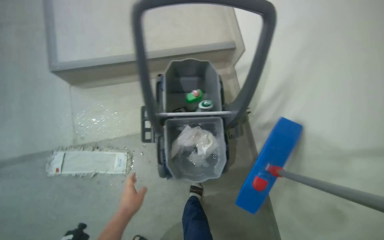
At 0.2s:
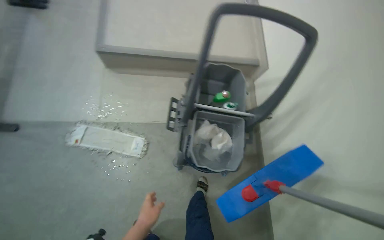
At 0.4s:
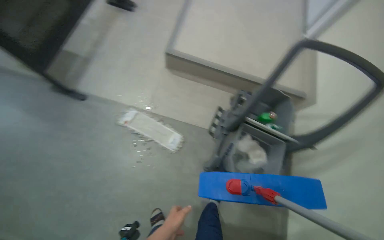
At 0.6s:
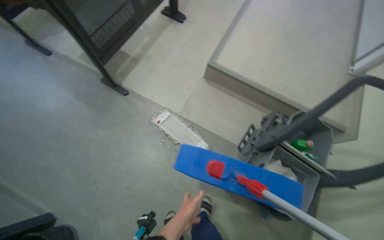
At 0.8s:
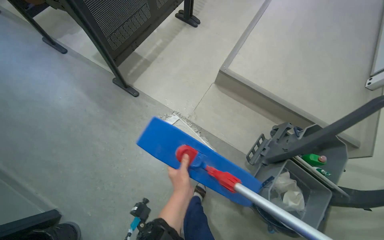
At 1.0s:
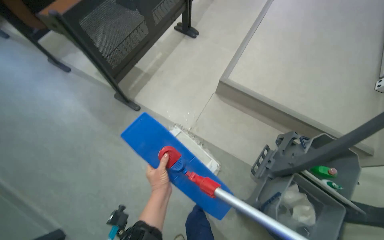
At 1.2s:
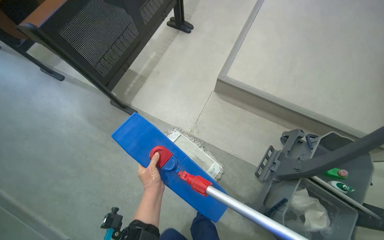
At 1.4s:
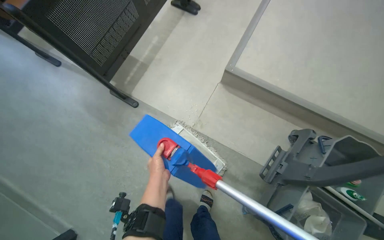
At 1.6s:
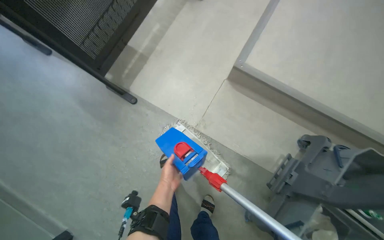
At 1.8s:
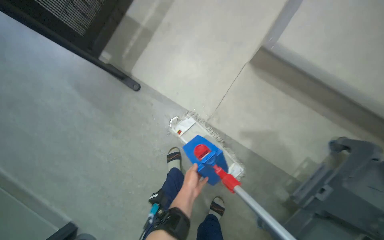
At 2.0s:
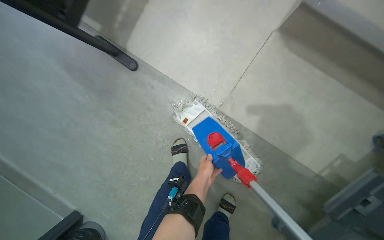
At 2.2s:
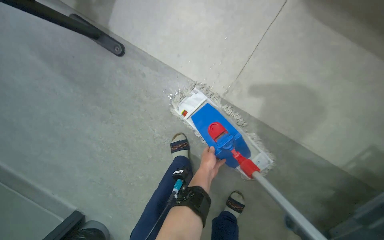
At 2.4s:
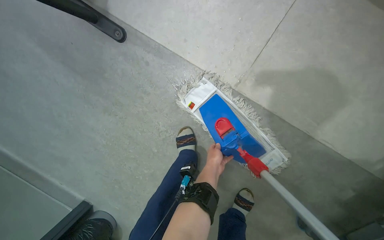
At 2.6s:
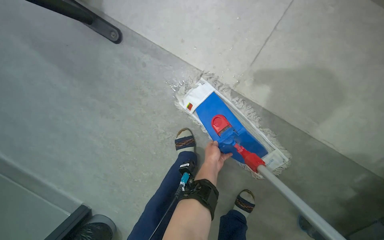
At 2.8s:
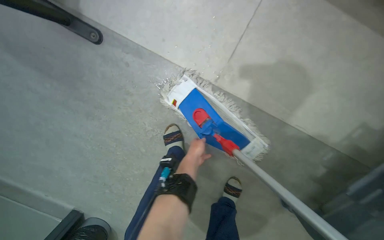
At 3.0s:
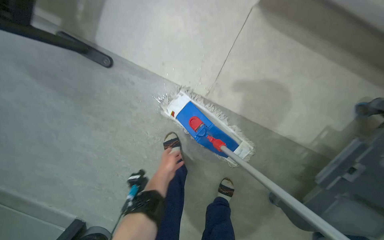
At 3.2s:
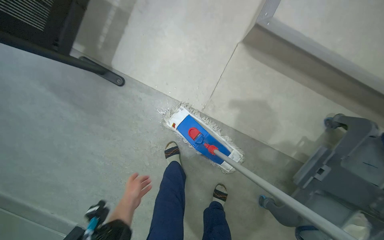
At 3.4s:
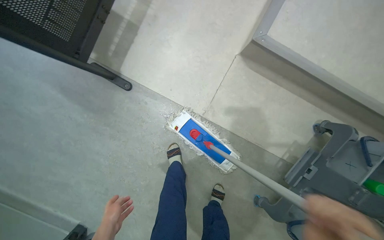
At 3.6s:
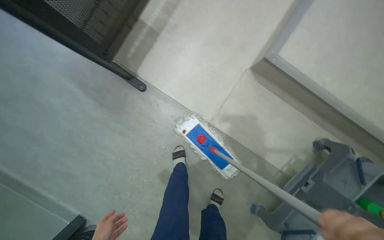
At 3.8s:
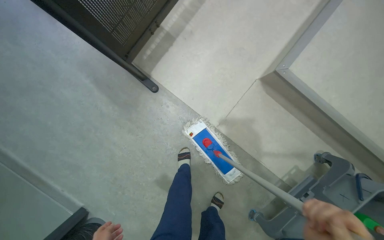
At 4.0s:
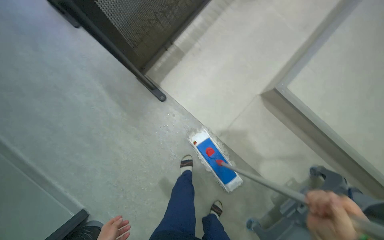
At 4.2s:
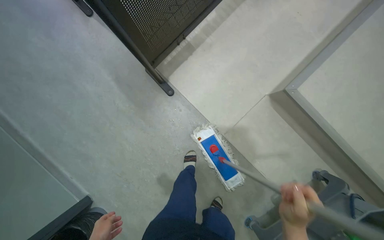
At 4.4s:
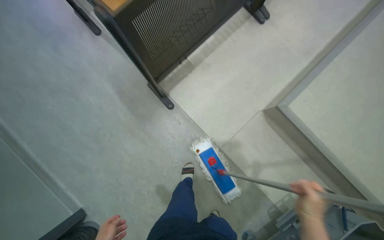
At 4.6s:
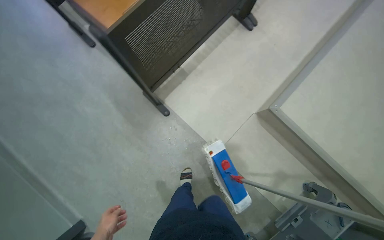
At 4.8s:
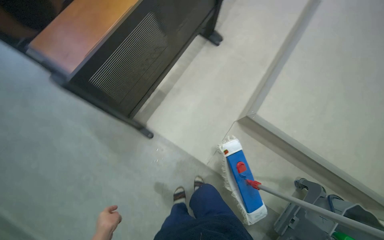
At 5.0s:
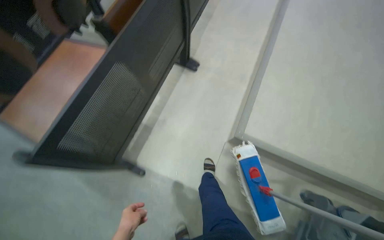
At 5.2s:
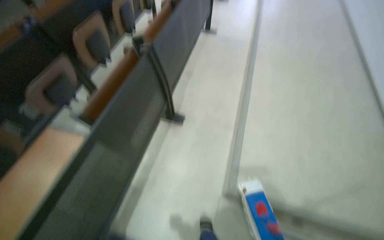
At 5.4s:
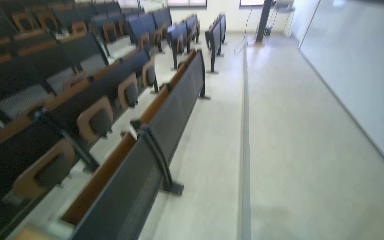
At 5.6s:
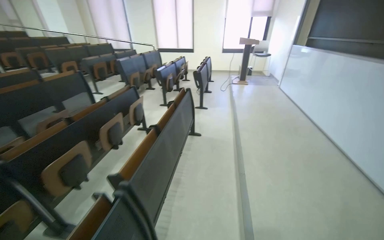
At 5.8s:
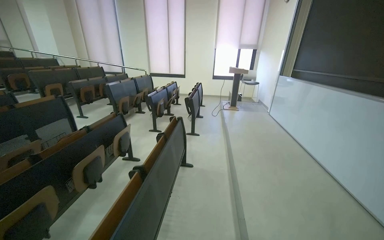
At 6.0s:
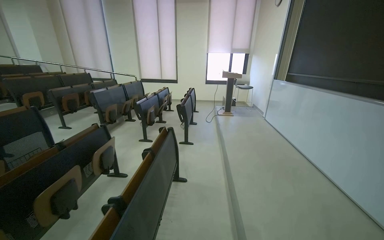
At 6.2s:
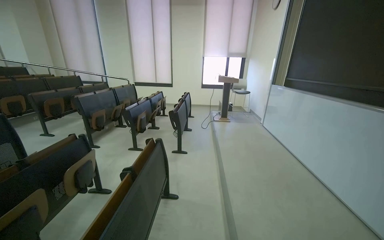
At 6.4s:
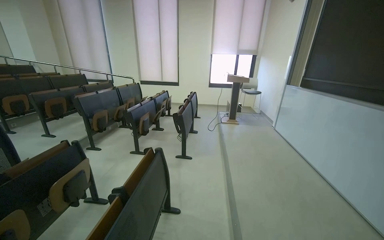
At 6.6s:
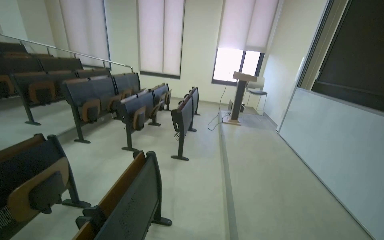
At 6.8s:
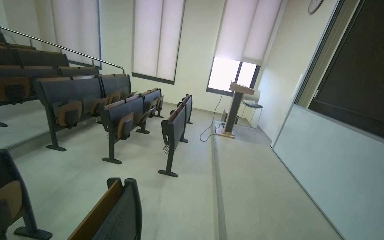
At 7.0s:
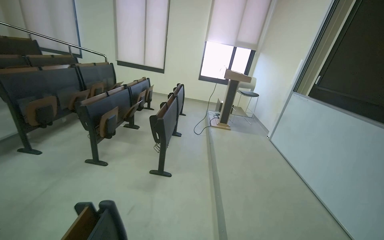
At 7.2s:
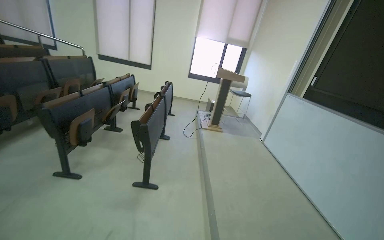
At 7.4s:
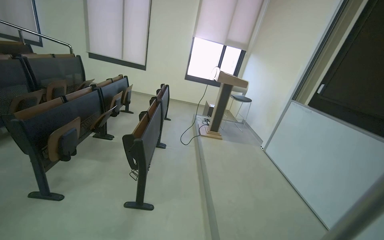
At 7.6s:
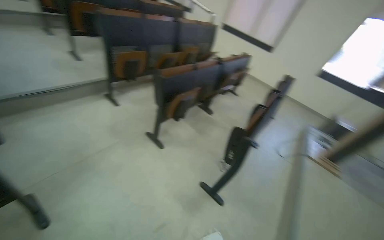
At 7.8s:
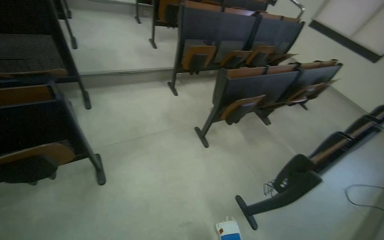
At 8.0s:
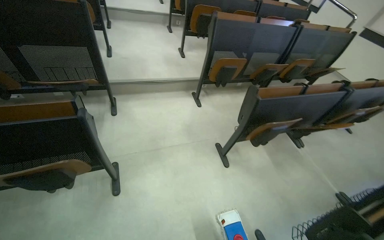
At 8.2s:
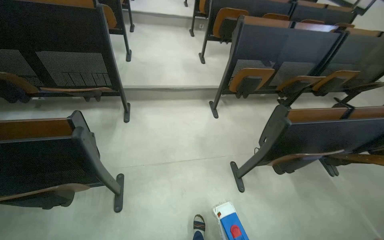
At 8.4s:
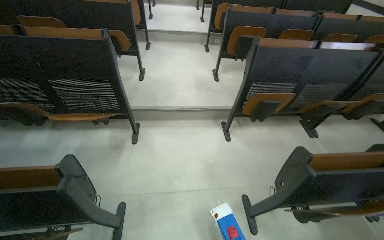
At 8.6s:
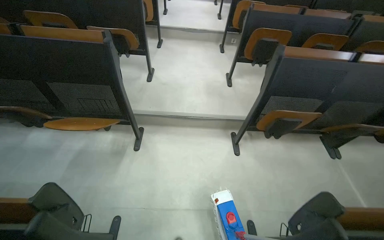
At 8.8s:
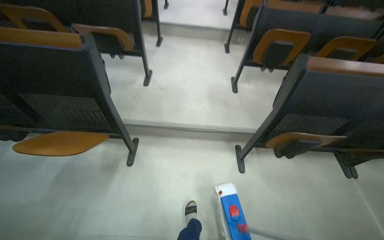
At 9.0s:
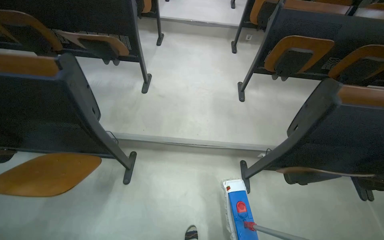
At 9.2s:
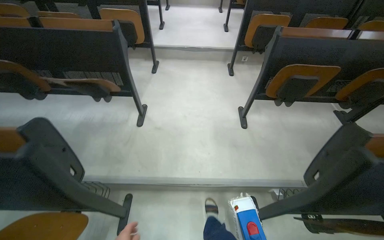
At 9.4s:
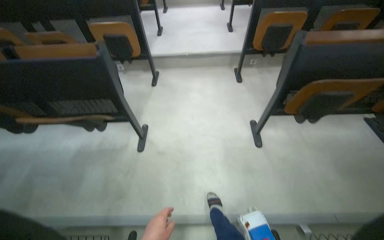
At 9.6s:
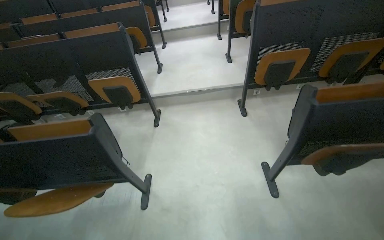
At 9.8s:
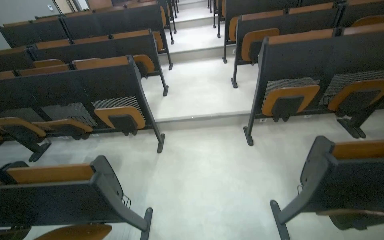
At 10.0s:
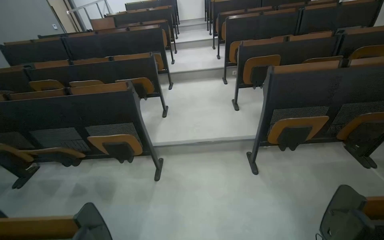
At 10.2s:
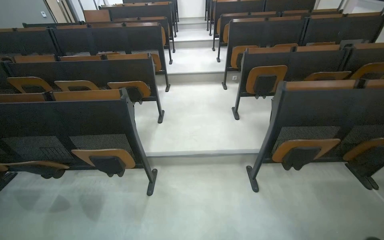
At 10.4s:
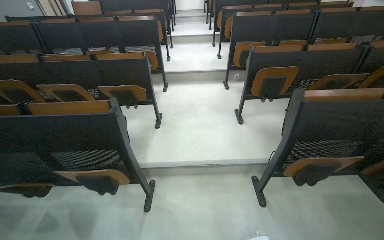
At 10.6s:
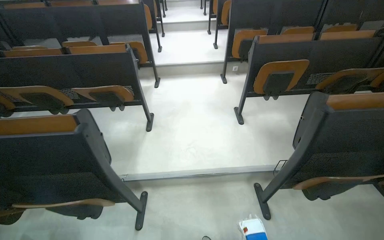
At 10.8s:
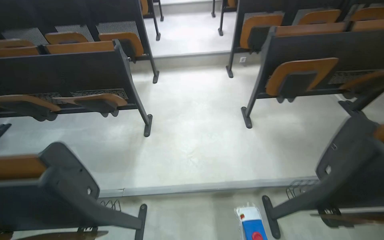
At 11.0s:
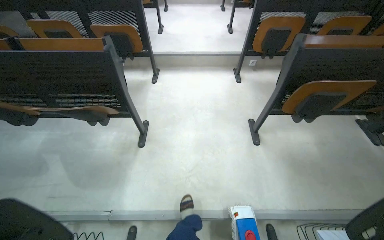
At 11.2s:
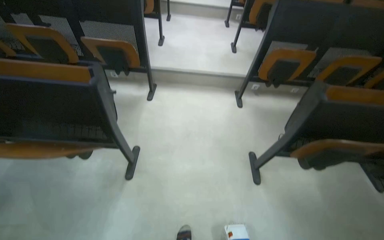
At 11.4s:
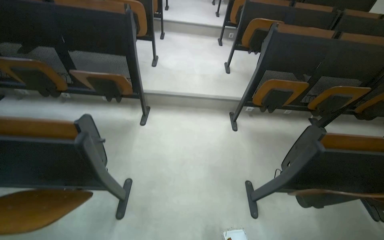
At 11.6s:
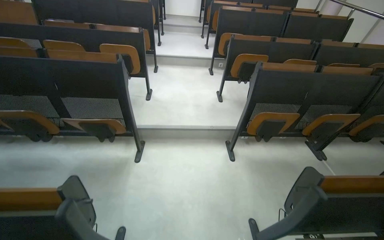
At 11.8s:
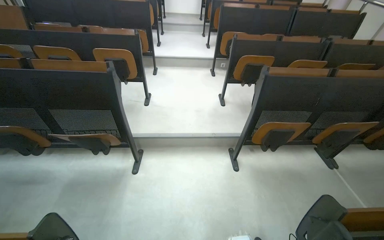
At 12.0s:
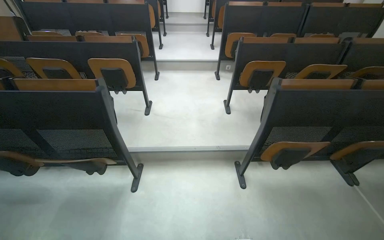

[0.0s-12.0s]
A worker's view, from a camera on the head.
Job: mopping floor.
The whole recording: Mopping lecture hall floor. The worker mops the floor in the lecture hall, moving the mop between rows of seats.
0.0s to 1.6s: The wearer moves roughly 70 cm. The wearer's head swings about 40 degrees to the left.
1.6s to 3.0s: The camera travels about 40 cm. The view tilts approximately 20 degrees downward.
3.0s to 4.4s: The head travels some 50 cm. The view tips upward by approximately 15 degrees.
4.4s to 6.0s: The camera travels some 1 m. The head rotates approximately 40 degrees to the right. The wearer looks some 70 degrees further upward.
6.0s to 7.6s: The head travels about 2 m.
9.0s to 10.4s: The camera travels some 1.5 m. The wearer looks approximately 15 degrees further upward.
10.4s to 12.0s: The camera is carried approximately 1.5 m.

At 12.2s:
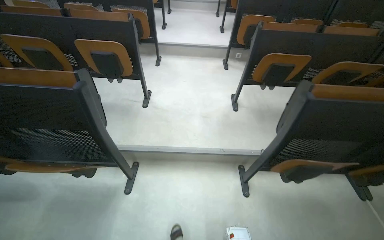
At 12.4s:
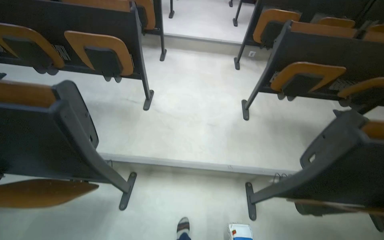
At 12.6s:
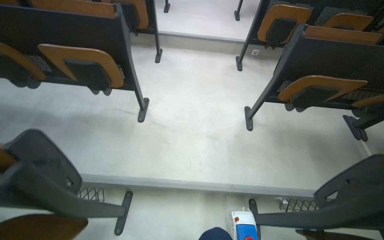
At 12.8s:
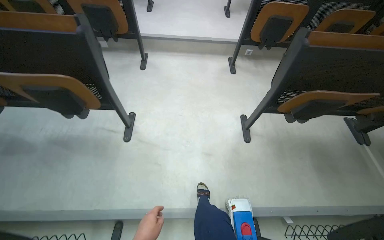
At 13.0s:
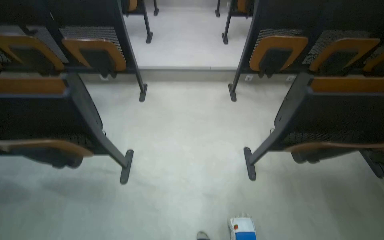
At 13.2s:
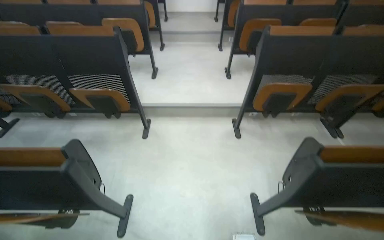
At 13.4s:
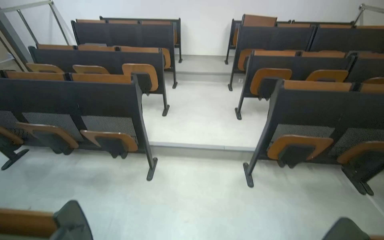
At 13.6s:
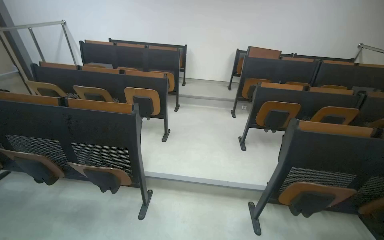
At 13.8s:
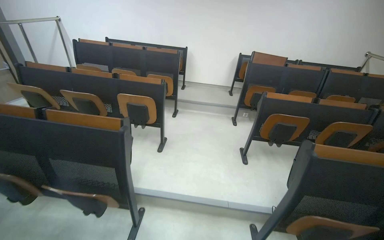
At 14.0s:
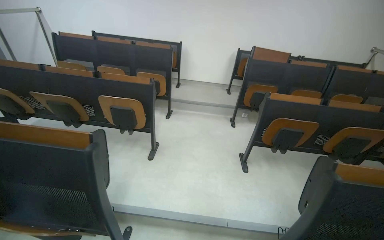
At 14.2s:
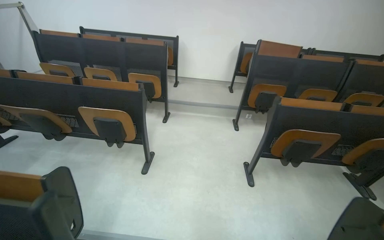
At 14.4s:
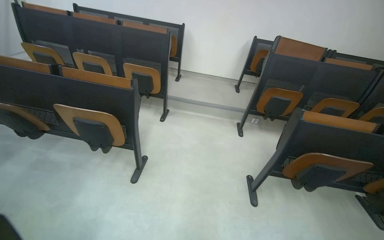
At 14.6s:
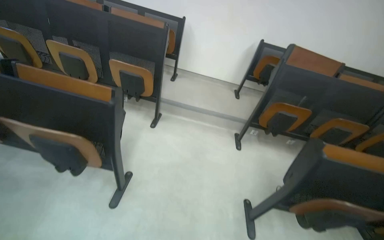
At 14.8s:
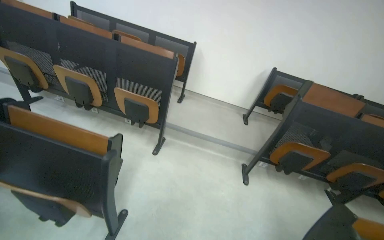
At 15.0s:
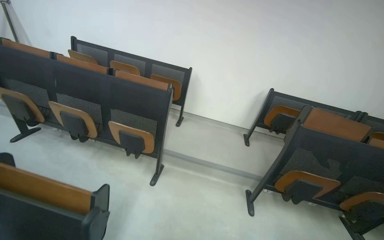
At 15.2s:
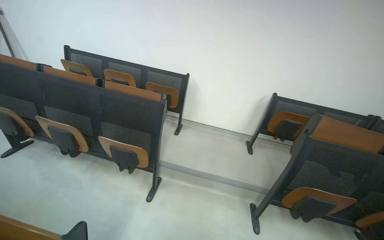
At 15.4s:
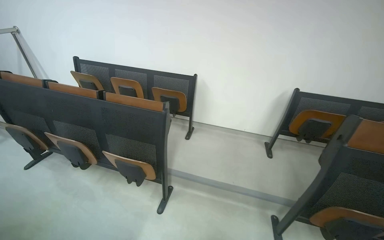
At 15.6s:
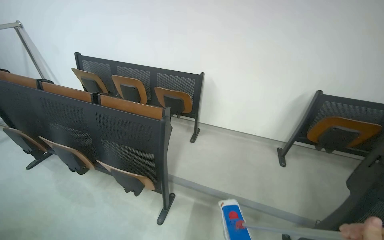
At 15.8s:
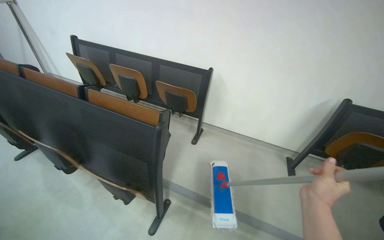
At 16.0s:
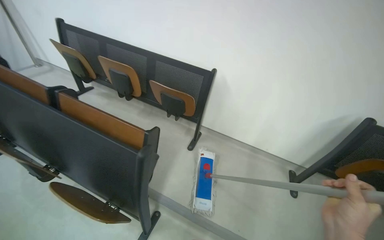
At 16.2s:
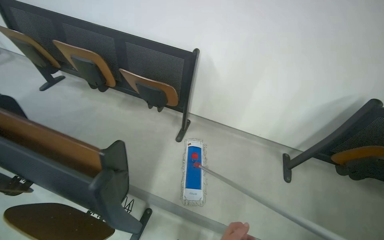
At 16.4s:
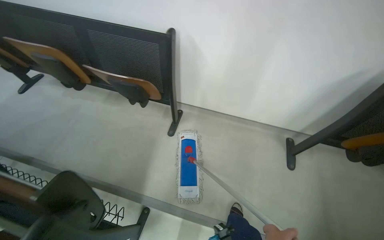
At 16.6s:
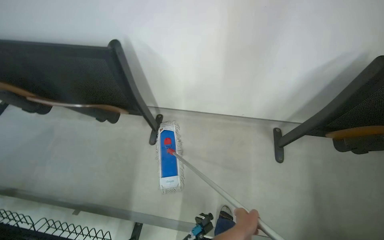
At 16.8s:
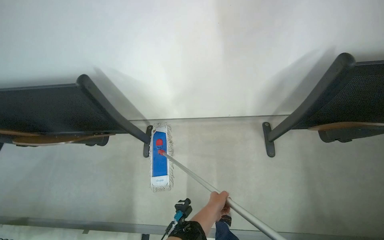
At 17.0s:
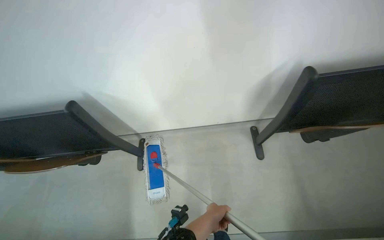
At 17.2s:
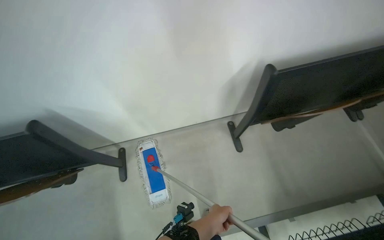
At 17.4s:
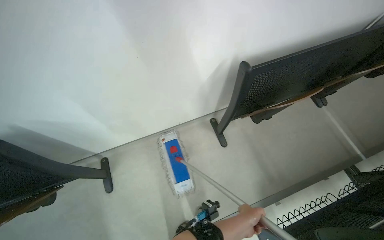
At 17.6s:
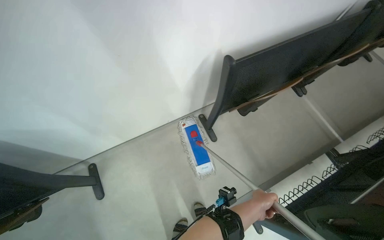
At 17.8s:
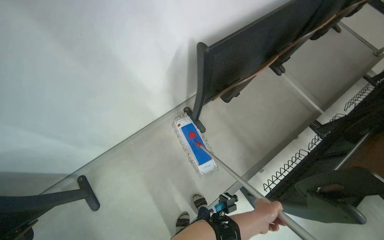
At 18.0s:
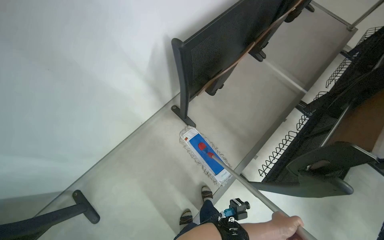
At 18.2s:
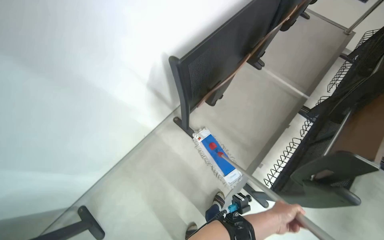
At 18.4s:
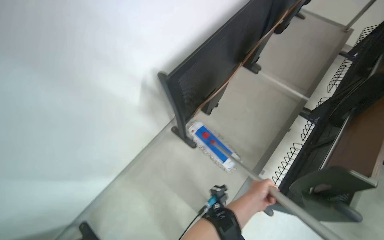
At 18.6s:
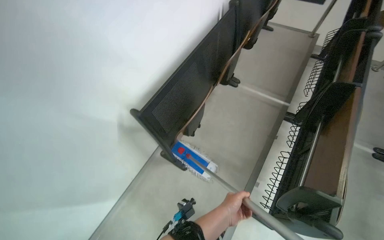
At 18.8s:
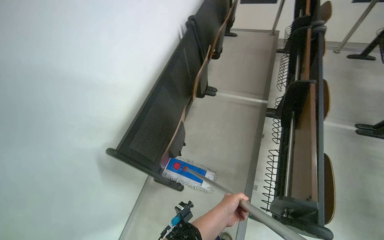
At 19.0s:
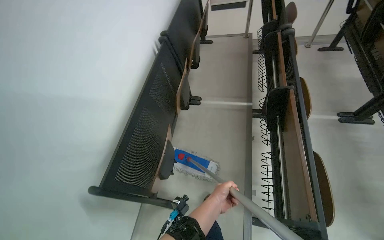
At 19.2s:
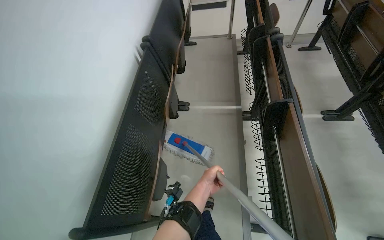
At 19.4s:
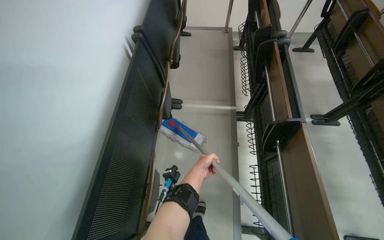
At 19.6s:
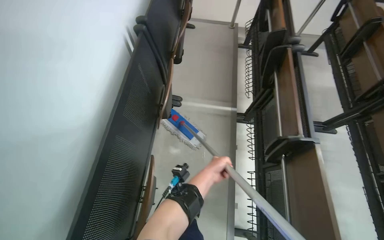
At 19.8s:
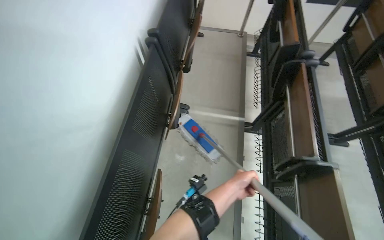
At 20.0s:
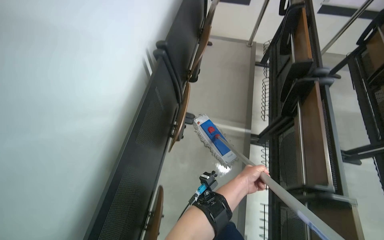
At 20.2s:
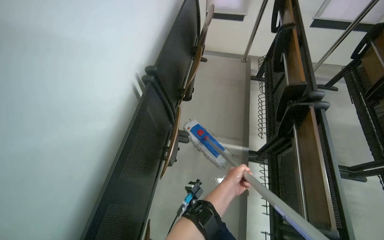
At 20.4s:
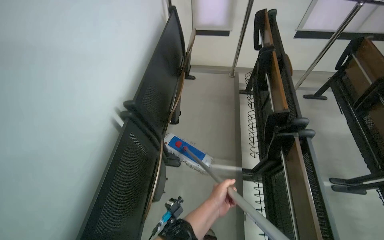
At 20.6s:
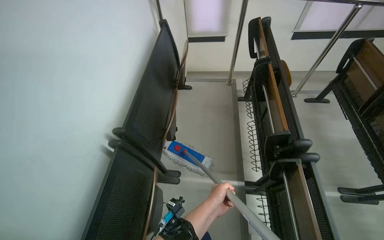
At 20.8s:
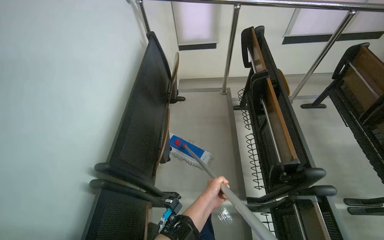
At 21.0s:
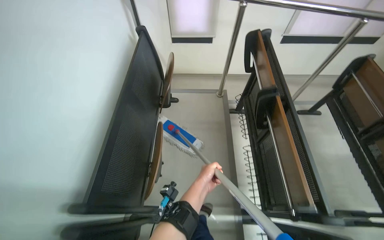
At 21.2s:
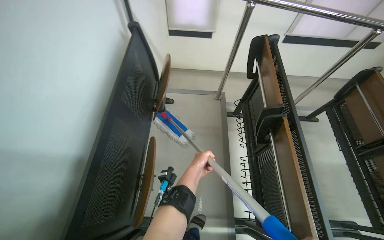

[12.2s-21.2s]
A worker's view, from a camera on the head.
Job: mopping floor.
The whole recording: Mopping lecture hall floor. The worker mops the floor in the lecture hall, moving the mop between rows of seats.
13.8s to 15.2s: The camera is carried roughly 1.5 m.
15.2s to 16.6s: The wearer moves some 1.5 m. The camera pitches downward, by about 30 degrees.
16.6s to 18.2s: The head turns to the right by approximately 50 degrees.
18.2s to 19.8s: The wearer moves approximately 80 cm. The wearer's head swings about 30 degrees to the right.
19.8s to 21.2s: The head travels roughly 1 m.
